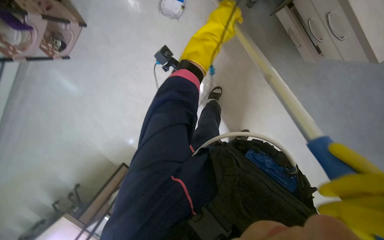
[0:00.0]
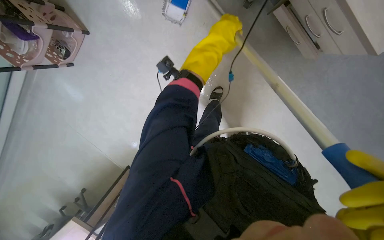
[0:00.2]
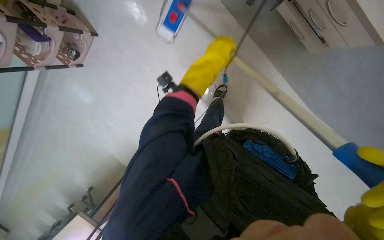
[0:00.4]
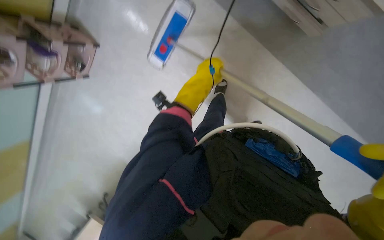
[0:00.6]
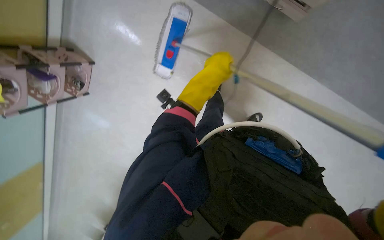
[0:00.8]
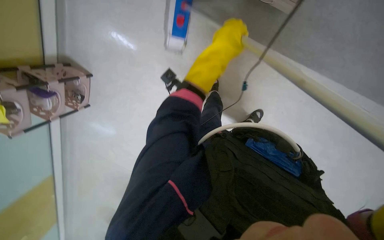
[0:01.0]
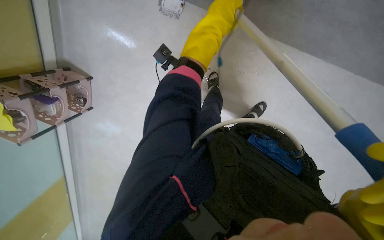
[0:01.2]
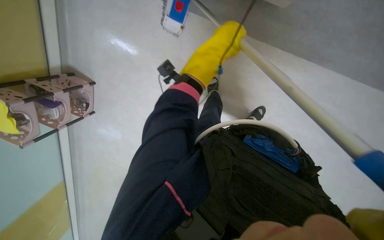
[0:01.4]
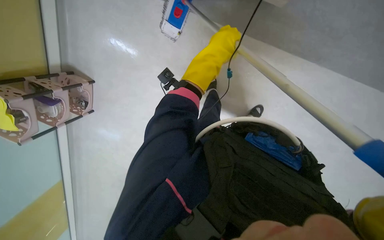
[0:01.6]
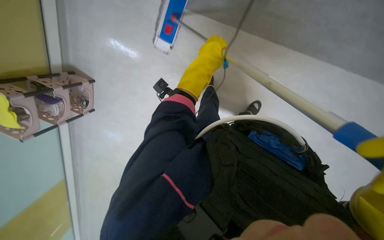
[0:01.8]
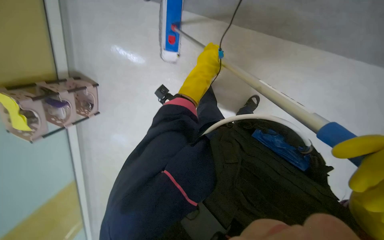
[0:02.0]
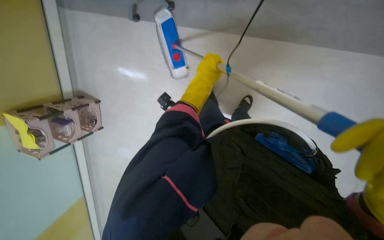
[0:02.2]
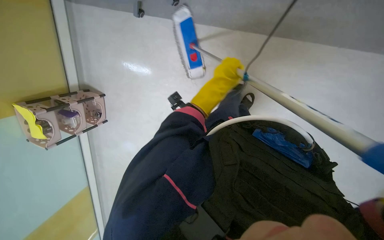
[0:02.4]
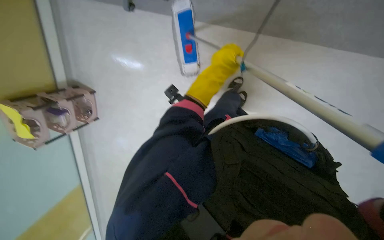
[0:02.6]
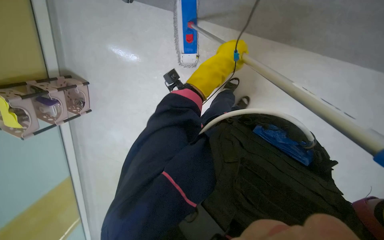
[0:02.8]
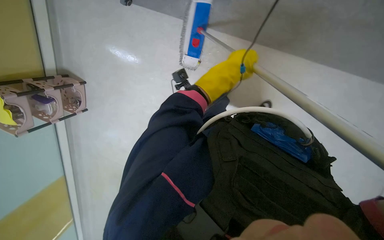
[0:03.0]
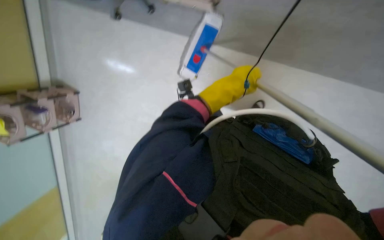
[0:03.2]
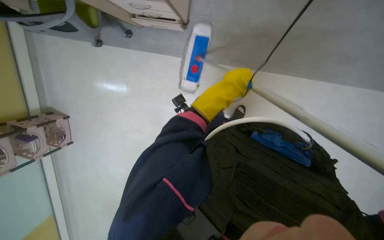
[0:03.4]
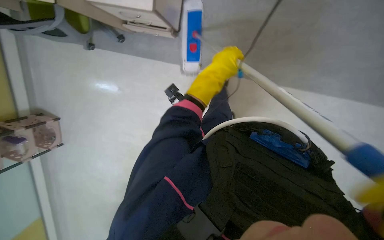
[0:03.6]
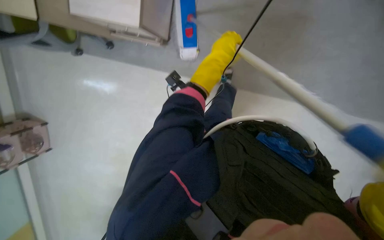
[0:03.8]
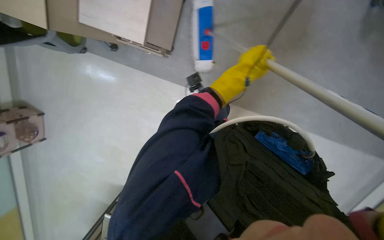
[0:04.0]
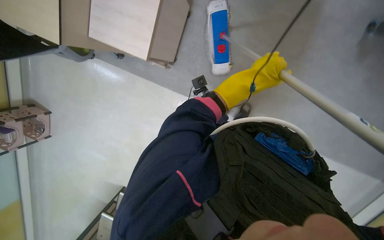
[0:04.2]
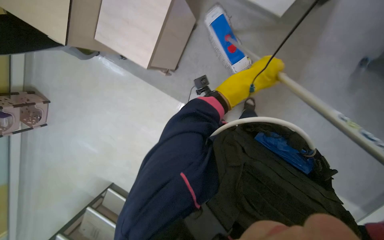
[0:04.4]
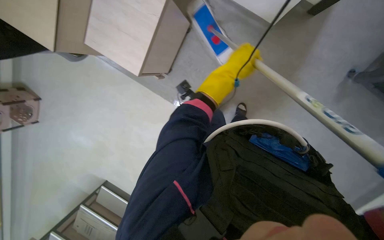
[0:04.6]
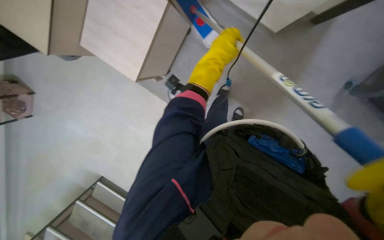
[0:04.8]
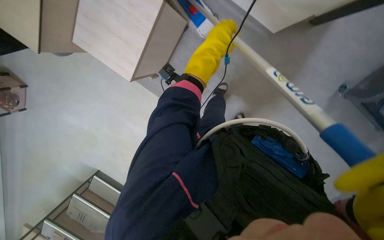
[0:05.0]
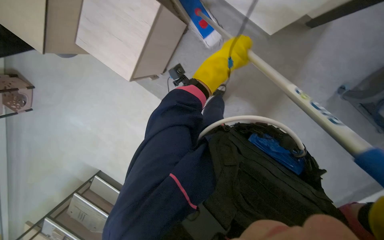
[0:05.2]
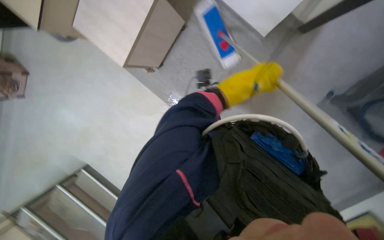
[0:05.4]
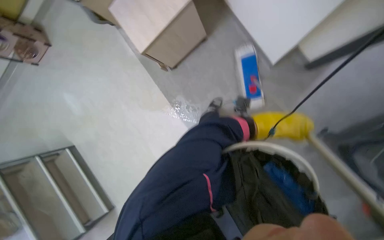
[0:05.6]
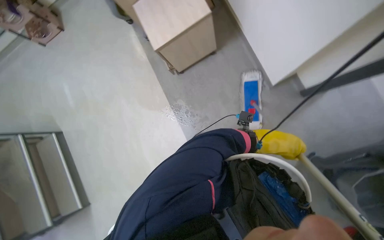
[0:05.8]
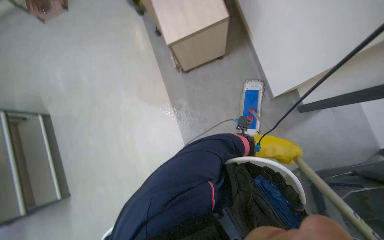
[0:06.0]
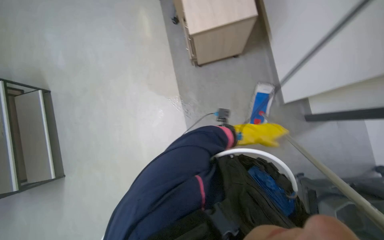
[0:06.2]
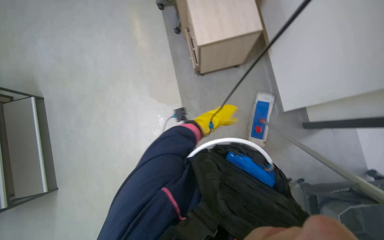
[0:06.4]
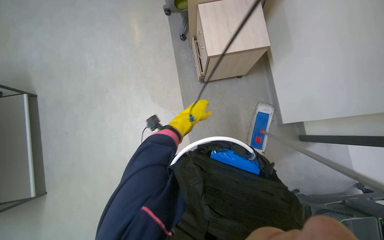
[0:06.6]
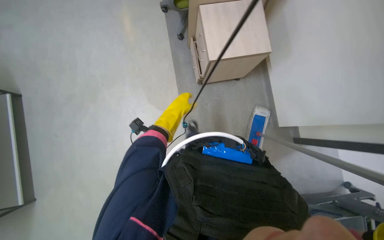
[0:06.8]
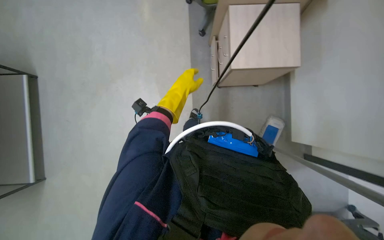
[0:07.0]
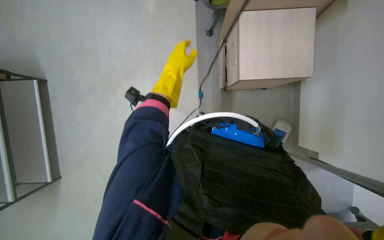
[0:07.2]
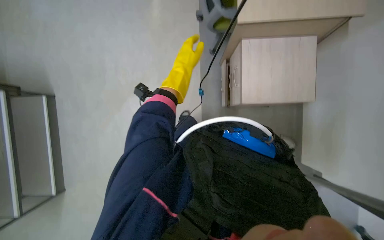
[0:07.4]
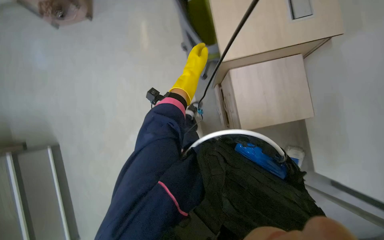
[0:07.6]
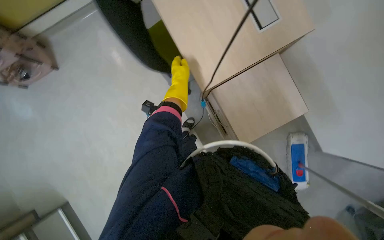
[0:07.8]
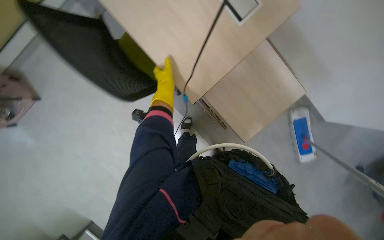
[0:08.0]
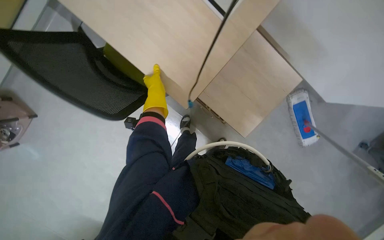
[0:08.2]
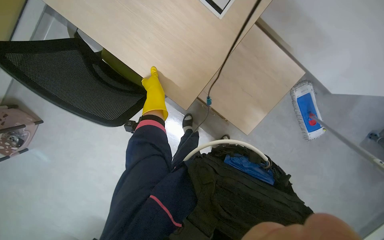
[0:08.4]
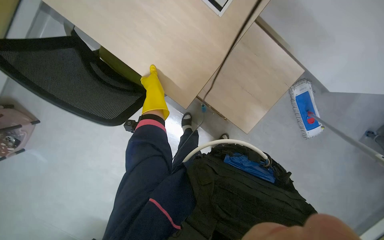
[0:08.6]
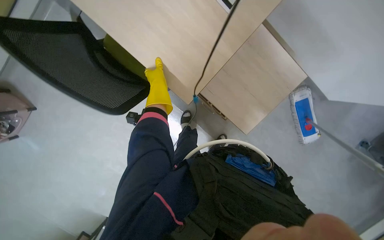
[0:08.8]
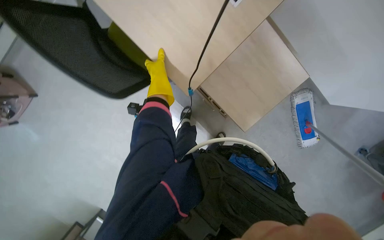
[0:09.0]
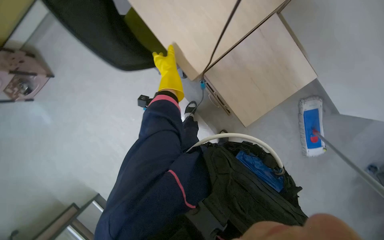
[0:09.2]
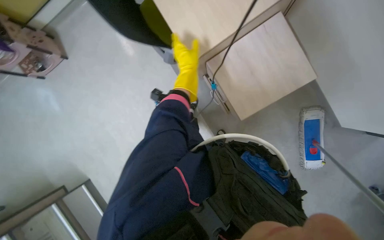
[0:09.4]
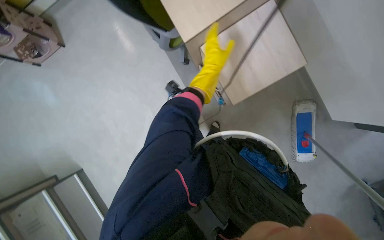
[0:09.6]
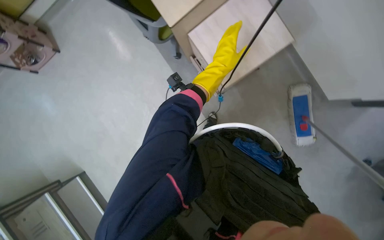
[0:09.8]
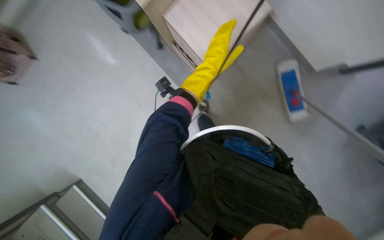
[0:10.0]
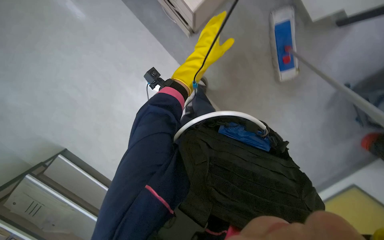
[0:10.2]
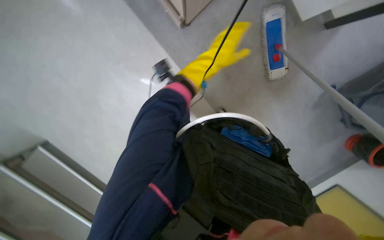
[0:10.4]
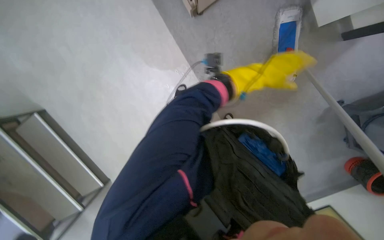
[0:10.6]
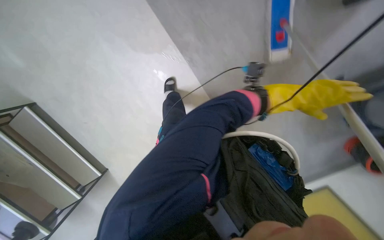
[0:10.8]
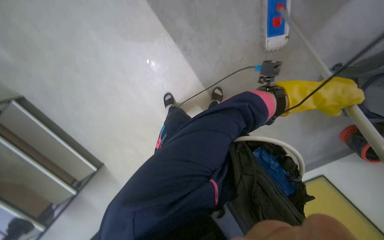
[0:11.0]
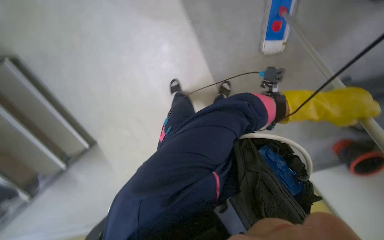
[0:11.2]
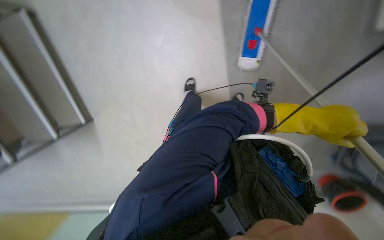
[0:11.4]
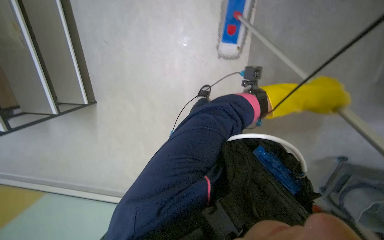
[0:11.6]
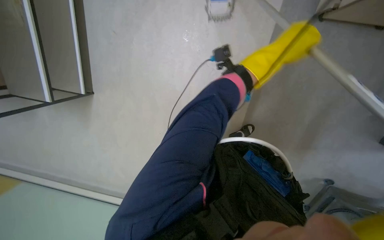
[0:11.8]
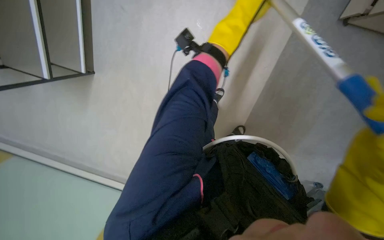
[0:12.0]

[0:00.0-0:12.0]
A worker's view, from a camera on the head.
Job: mopping floor.
The whole recording: Mopping the floor. The worker mops the floor, moving chairs and wringing the mop.
0:00.0 to 0:01.6: The left hand swings up and down the picture, approximately 15 cm each way, with 2 reversals.
0:01.6 to 0:03.0: The left hand reaches approximately 10 cm farther from the camera, then returns.
0:03.0 to 0:04.4: The left hand shifts about 20 cm to the right.
0:04.4 to 0:06.0: The view tilts some 15 degrees upward. Everything in view rotates about 45 degrees clockwise.
0:06.0 to 0:07.6: The view tilts about 15 degrees upward. Everything in view rotates approximately 30 degrees clockwise. The left hand moves to the left and up the picture, about 60 cm.
0:09.0 to 0:10.4: The wearer moves roughly 40 cm.

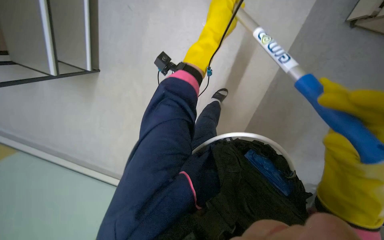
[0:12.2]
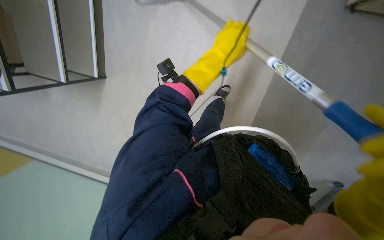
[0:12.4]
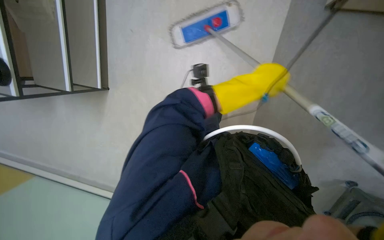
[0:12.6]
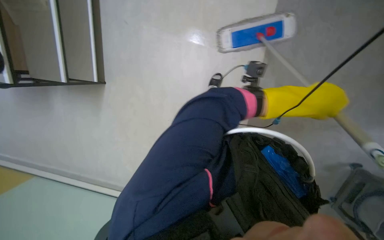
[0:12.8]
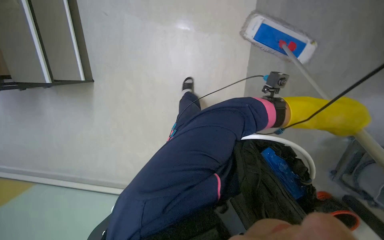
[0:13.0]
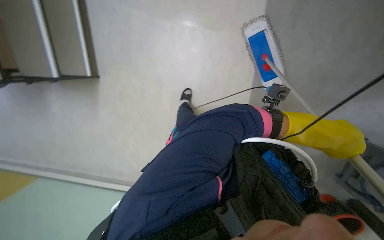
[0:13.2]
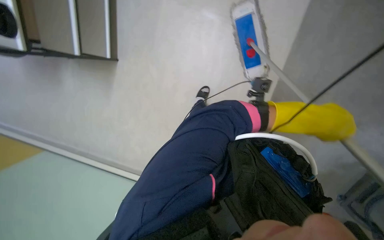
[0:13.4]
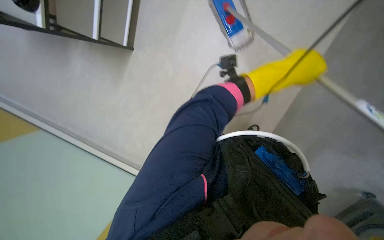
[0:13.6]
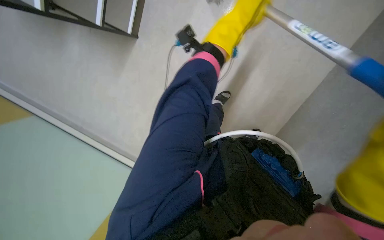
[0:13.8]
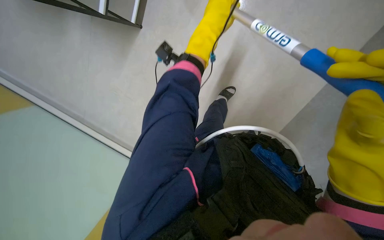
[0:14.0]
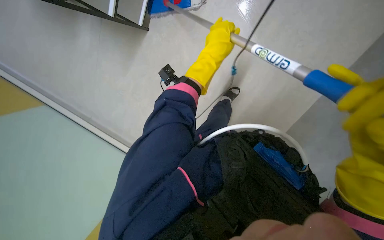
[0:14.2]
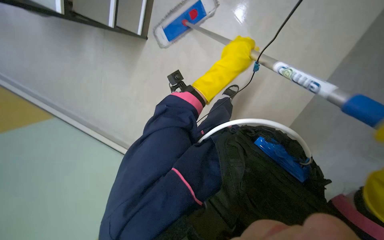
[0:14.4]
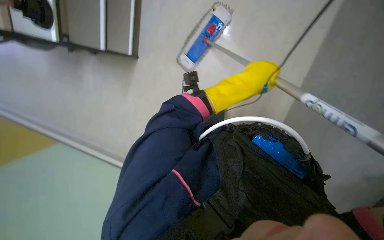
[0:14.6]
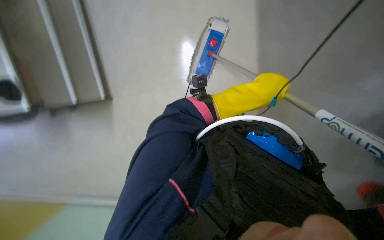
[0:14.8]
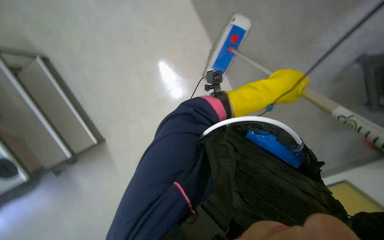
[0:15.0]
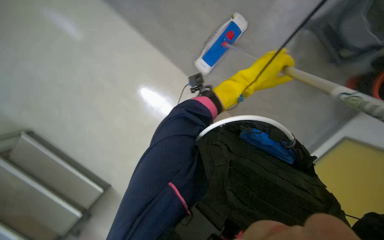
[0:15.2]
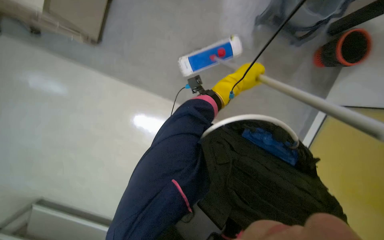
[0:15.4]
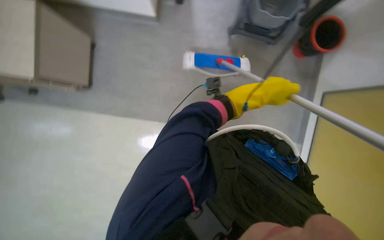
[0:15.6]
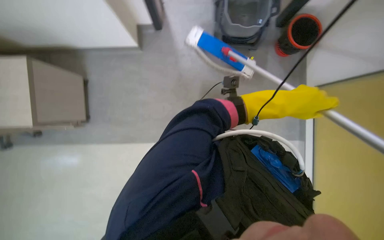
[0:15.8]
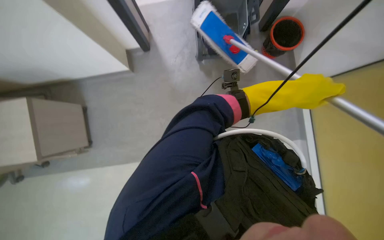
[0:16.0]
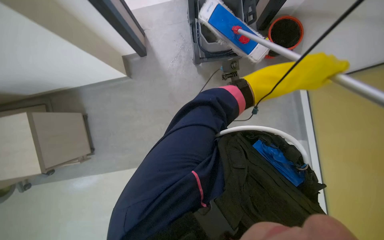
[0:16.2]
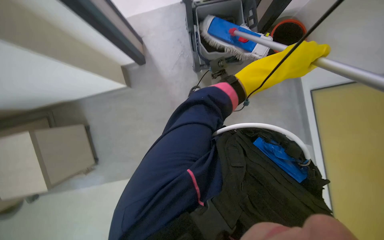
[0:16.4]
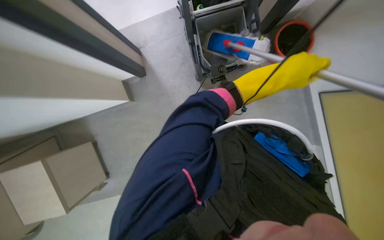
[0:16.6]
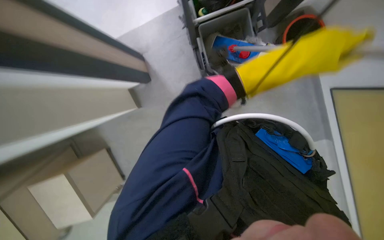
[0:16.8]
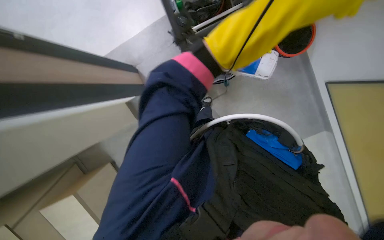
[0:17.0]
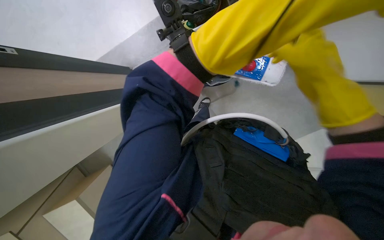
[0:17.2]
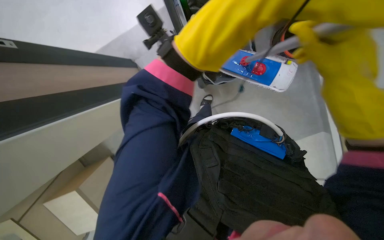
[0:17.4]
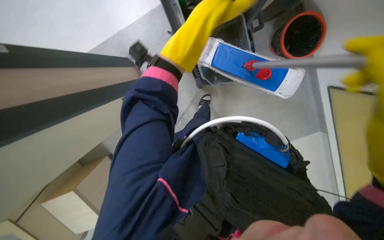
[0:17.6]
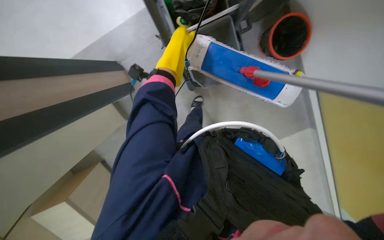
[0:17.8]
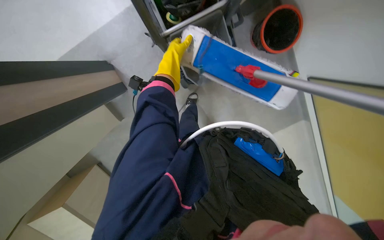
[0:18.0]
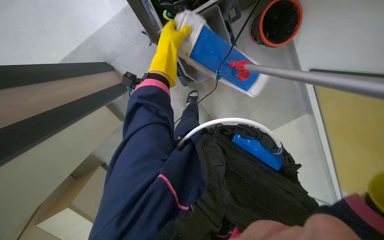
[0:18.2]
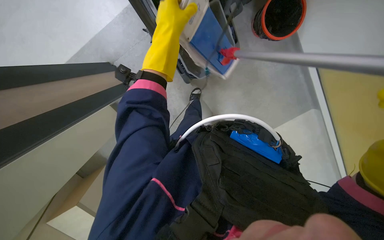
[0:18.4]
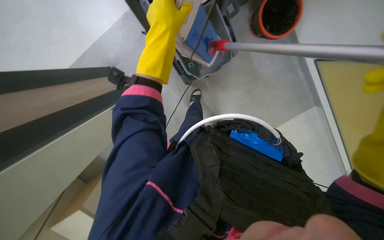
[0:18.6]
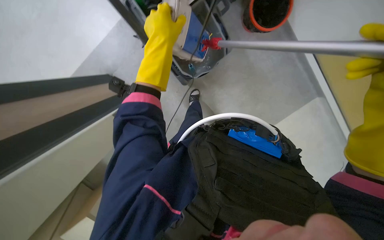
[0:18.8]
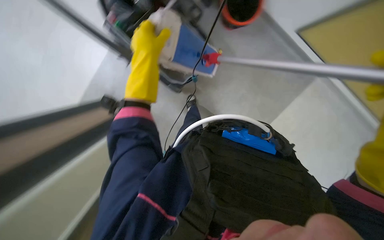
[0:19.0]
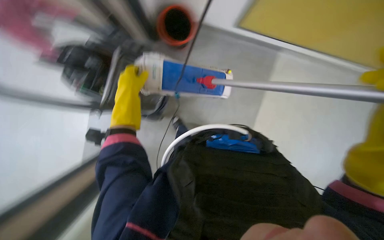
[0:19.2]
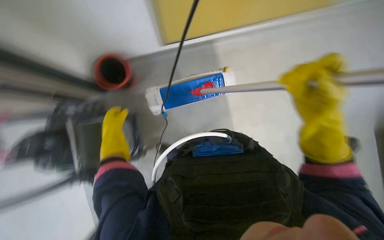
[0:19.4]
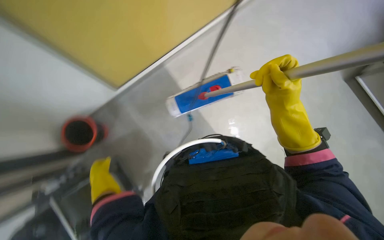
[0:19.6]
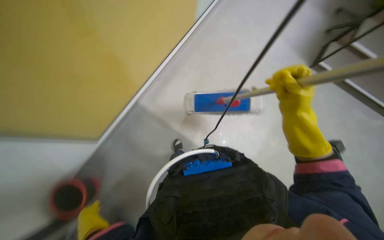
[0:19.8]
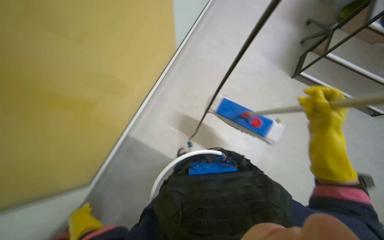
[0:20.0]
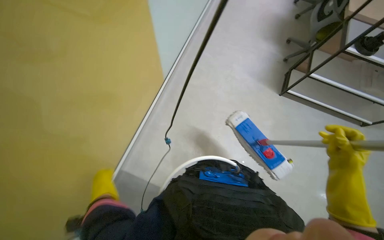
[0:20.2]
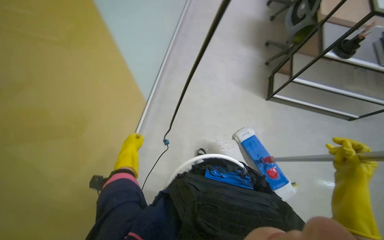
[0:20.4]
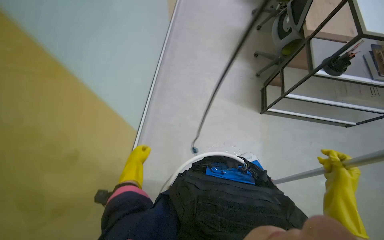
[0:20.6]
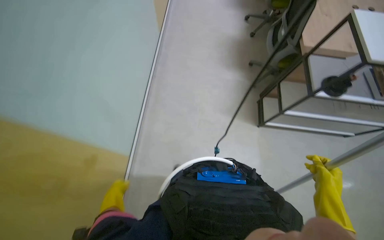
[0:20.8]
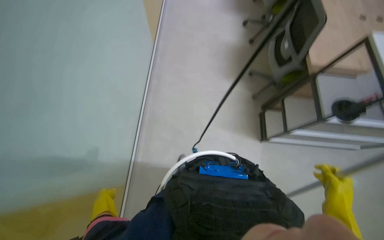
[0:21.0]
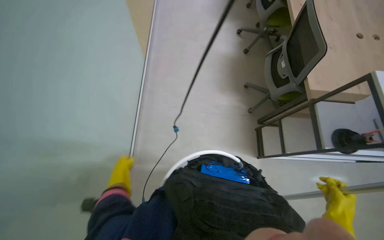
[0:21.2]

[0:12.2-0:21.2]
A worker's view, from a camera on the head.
Job: mopping floor.
The whole recording: Mopping the floor. The worker mops the floor, moving chairs and wringing the mop.
0:13.8 to 0:15.2: The left hand heads down the picture, covering about 10 cm.
0:15.2 to 0:16.6: The left hand heads to the right, covering approximately 10 cm, and goes farther from the camera and returns, about 10 cm each way.
0:18.2 to 0:19.8: The view tilts about 15 degrees upward. The scene rotates counterclockwise by approximately 30 degrees.
0:19.8 to 0:21.2: The camera travels approximately 50 cm.
